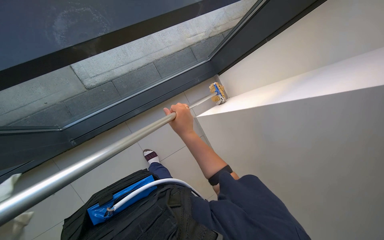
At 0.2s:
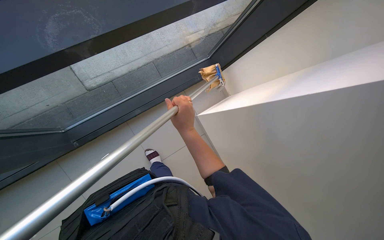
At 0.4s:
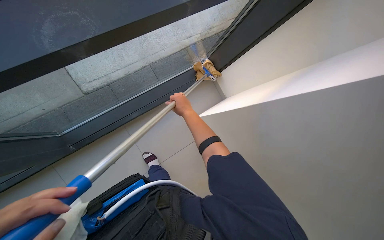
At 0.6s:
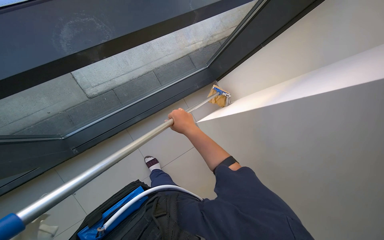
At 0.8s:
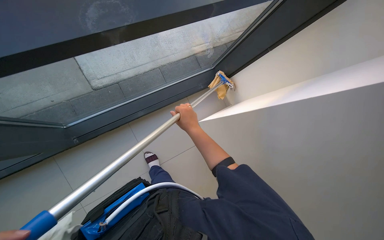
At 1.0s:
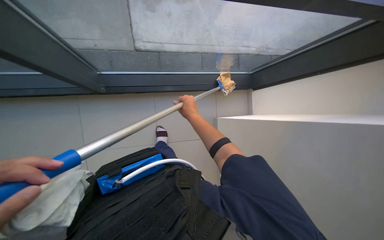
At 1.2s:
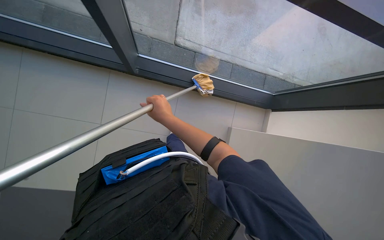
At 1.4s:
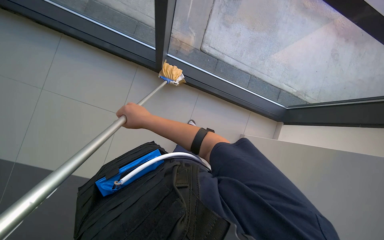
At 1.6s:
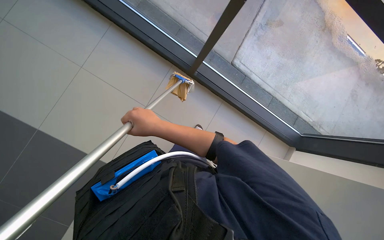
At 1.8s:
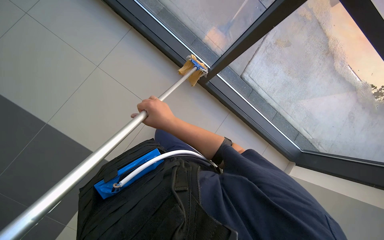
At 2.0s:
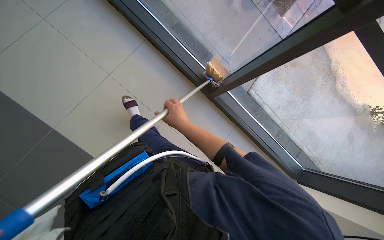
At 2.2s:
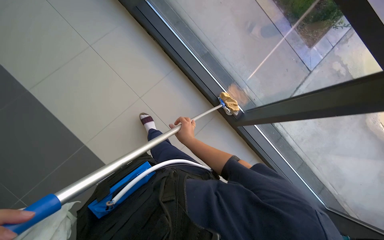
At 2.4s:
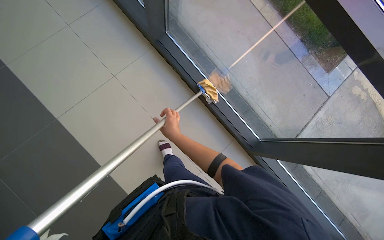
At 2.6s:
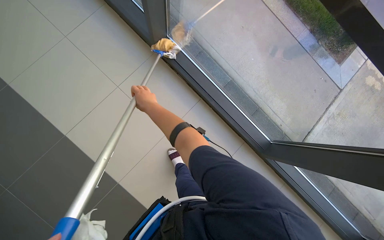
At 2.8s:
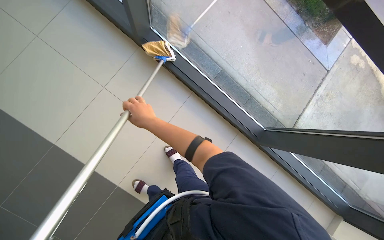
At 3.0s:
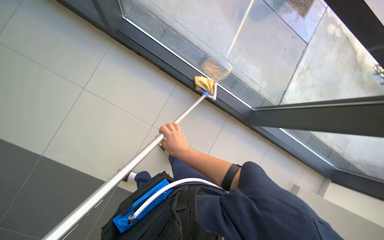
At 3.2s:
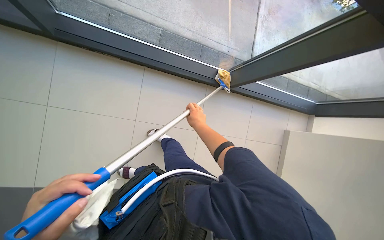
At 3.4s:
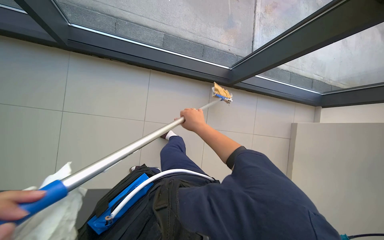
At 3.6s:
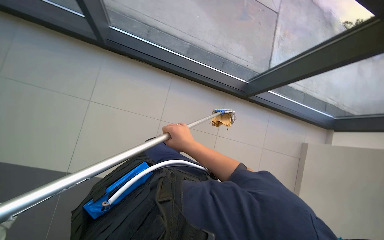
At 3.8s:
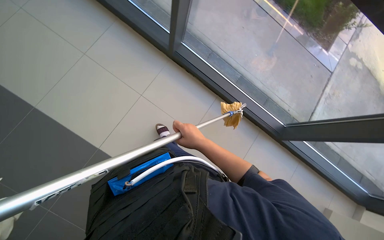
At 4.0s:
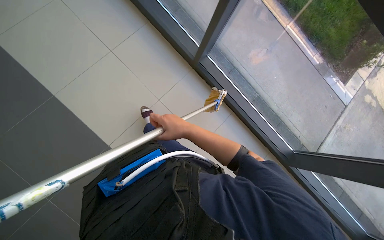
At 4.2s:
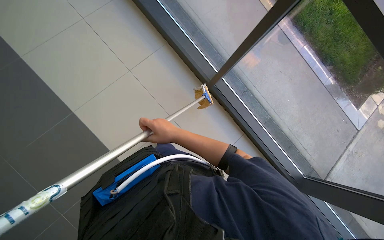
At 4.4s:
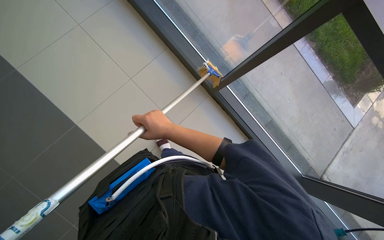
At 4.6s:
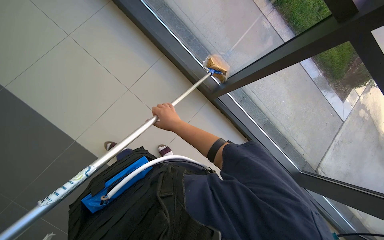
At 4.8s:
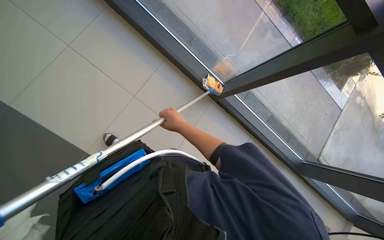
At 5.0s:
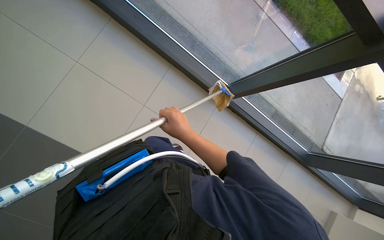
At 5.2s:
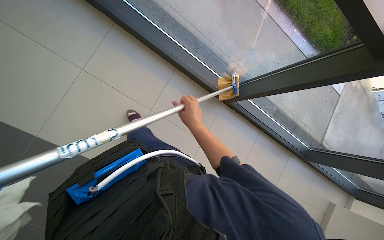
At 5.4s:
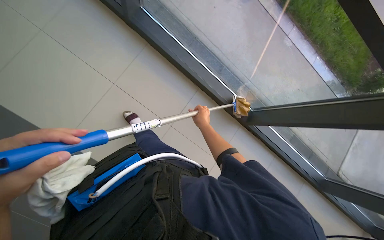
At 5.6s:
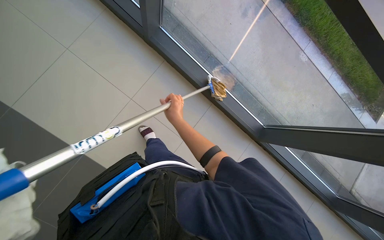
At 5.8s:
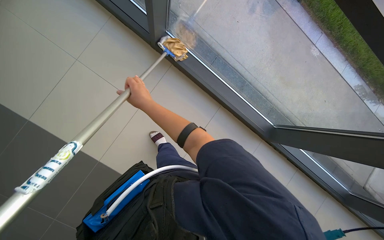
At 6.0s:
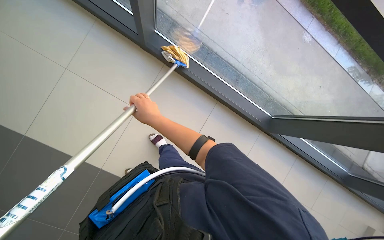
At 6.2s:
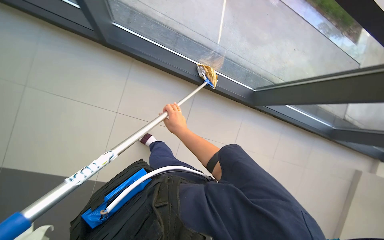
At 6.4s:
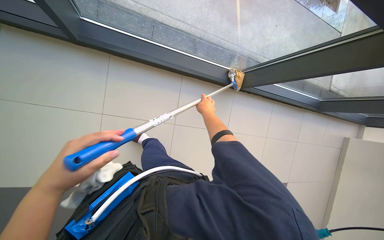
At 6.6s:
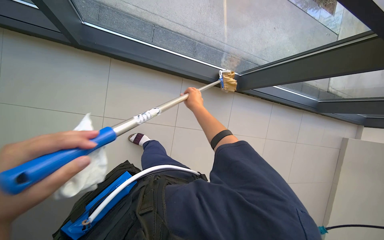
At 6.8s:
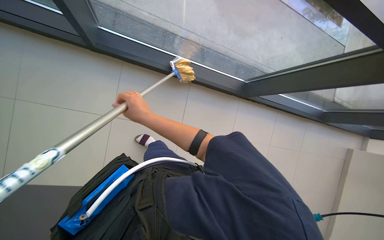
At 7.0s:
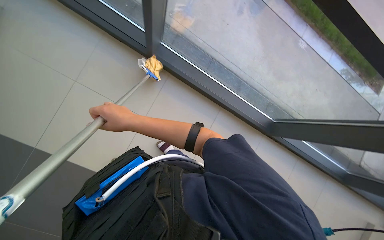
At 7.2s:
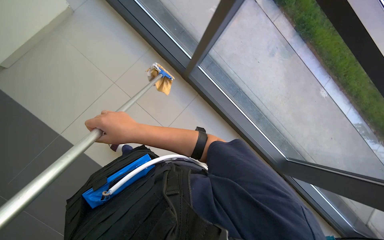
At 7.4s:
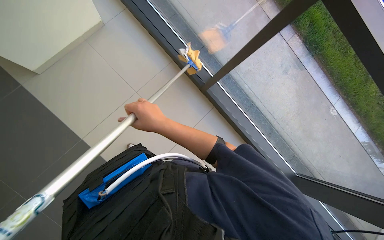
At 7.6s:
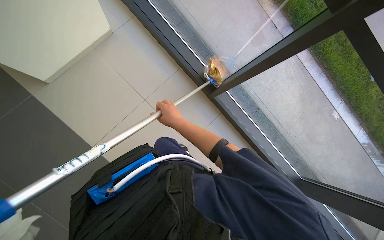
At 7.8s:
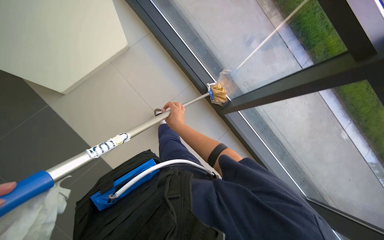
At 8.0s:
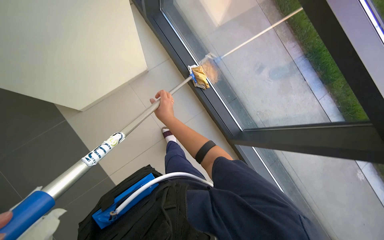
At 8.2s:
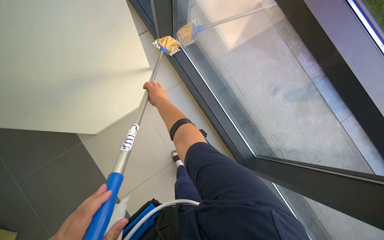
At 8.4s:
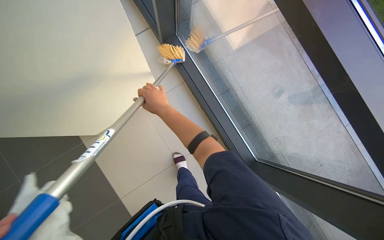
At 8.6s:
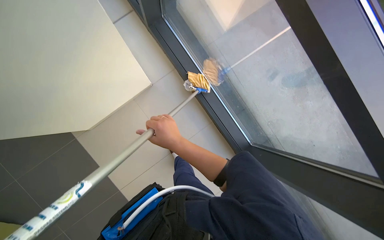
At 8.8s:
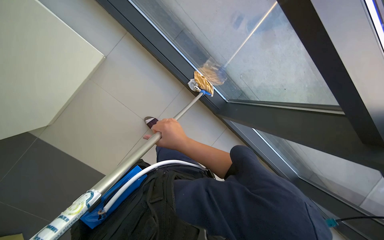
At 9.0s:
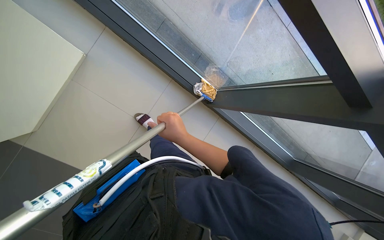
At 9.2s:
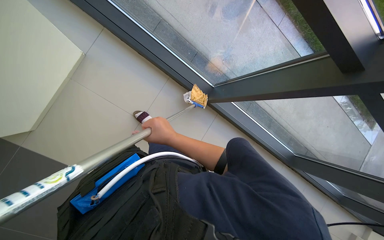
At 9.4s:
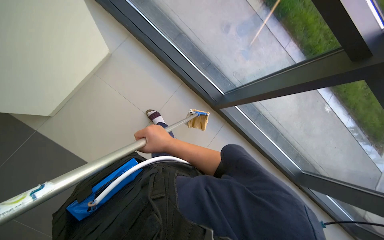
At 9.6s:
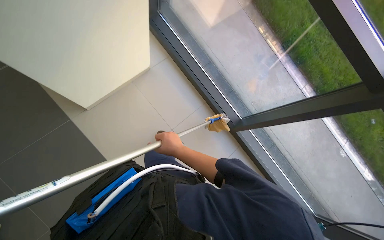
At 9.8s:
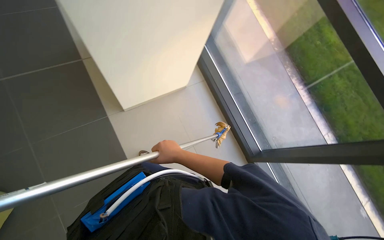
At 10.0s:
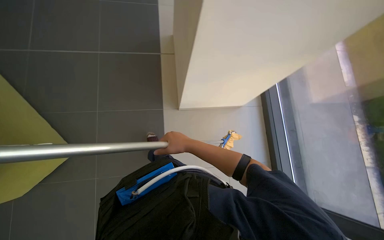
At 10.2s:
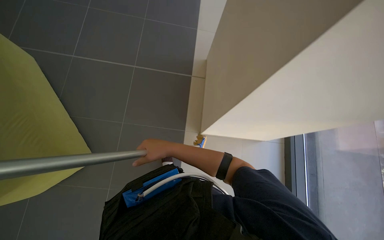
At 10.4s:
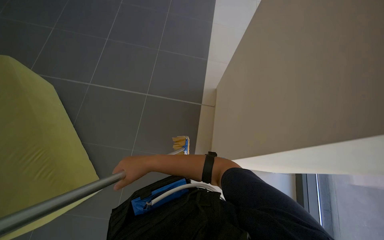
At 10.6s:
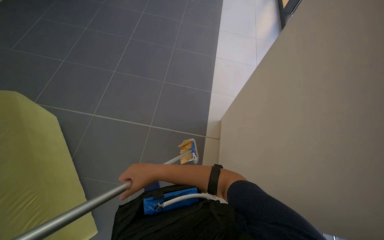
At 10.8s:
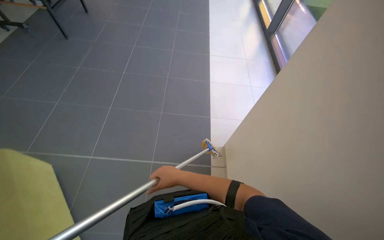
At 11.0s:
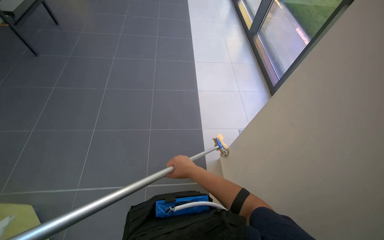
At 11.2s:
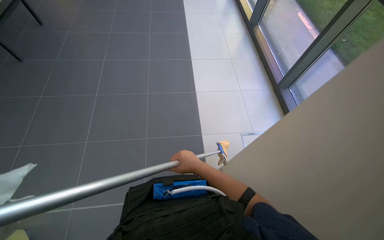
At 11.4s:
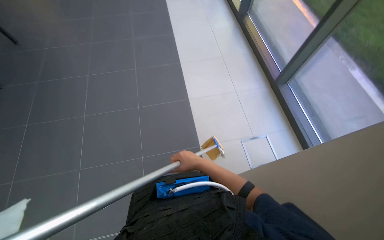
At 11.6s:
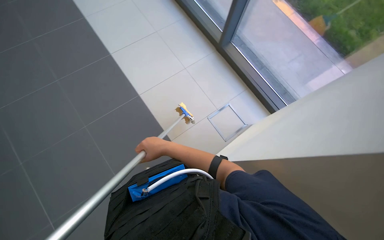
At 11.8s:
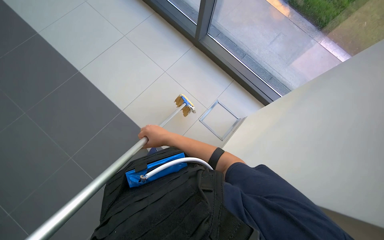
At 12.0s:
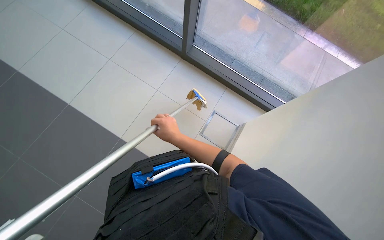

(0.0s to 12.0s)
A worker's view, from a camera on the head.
Job: cleaning windows.
The whole recording: Cleaning windows with mop. The worker cleans the large windows using a mop with a cloth attached.
0.0s - 1.6s: The scene turns roughly 65 degrees clockwise in the picture.
10.4s - 12.0s: The camera is carried some 1 m. The wearer looks some 60 degrees further to the right.

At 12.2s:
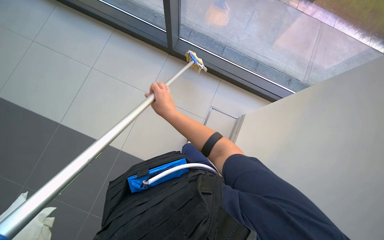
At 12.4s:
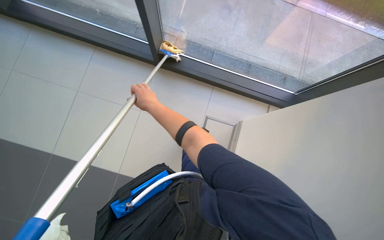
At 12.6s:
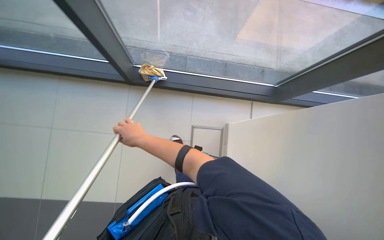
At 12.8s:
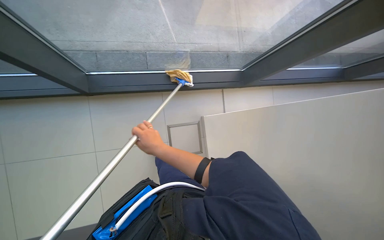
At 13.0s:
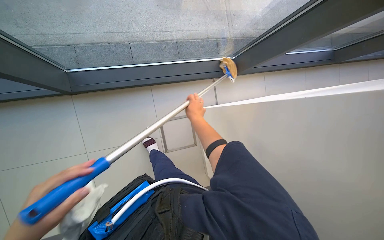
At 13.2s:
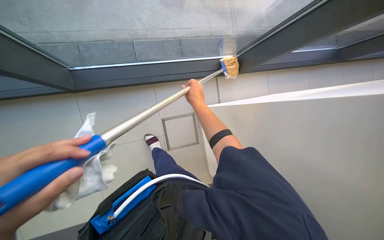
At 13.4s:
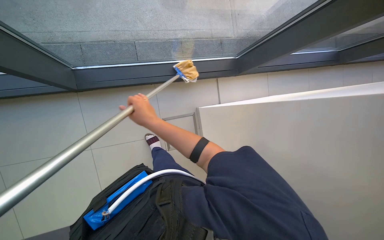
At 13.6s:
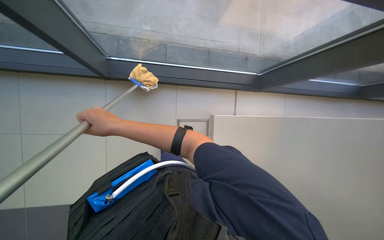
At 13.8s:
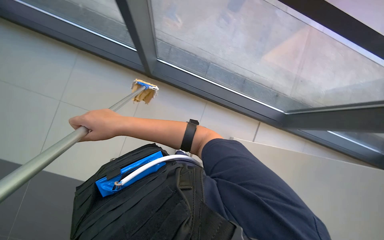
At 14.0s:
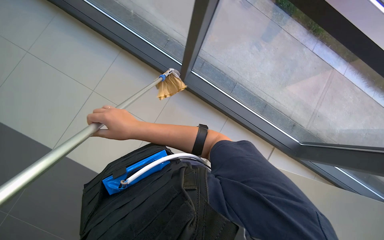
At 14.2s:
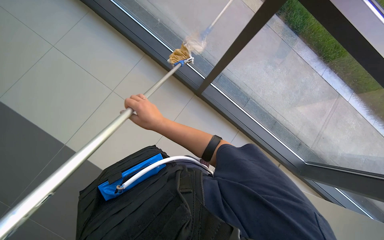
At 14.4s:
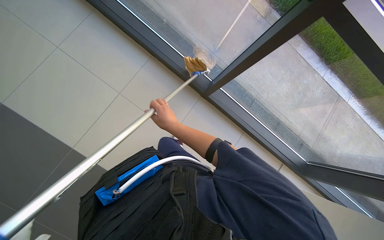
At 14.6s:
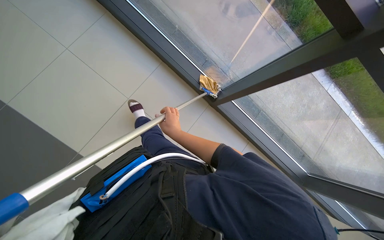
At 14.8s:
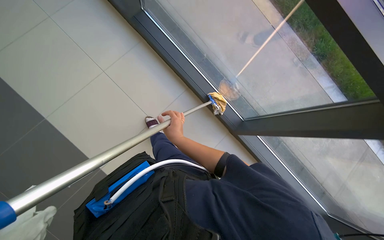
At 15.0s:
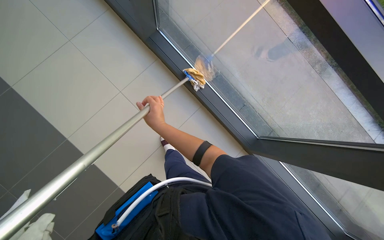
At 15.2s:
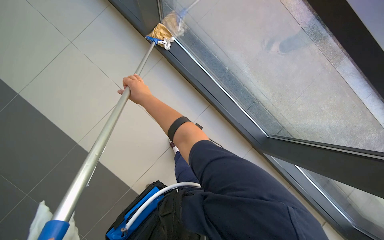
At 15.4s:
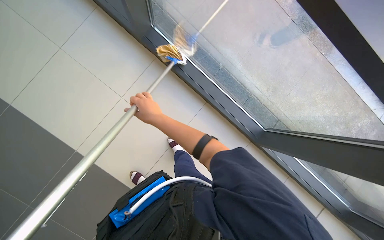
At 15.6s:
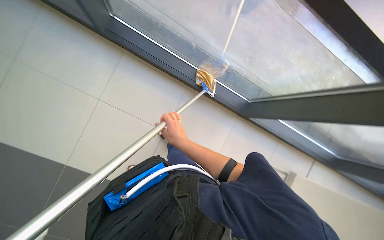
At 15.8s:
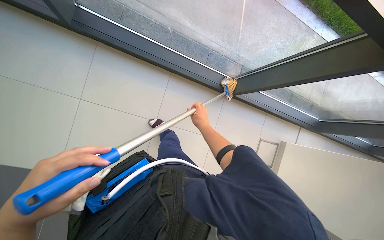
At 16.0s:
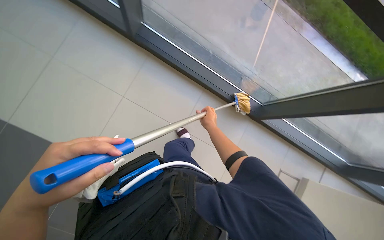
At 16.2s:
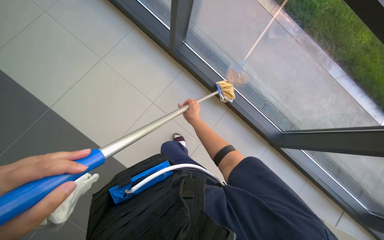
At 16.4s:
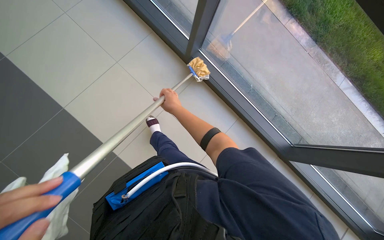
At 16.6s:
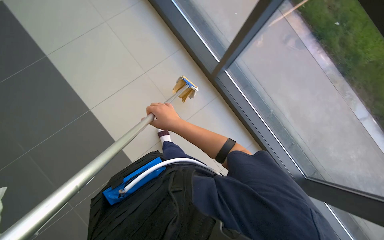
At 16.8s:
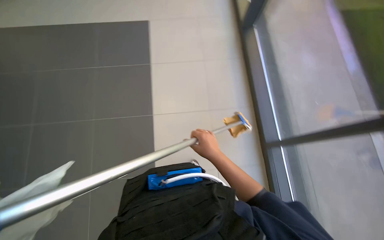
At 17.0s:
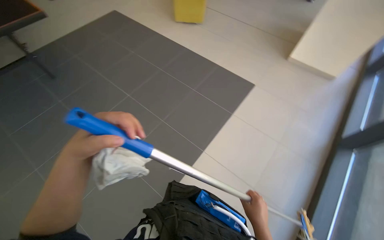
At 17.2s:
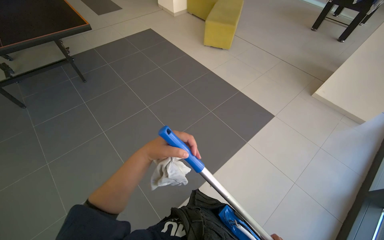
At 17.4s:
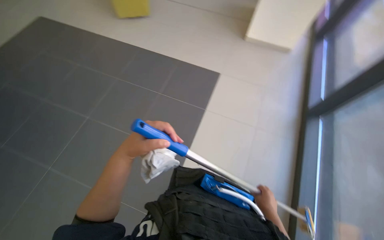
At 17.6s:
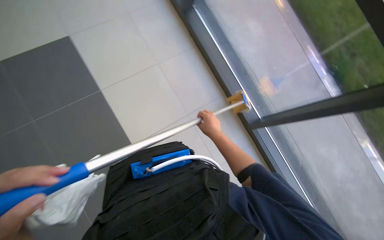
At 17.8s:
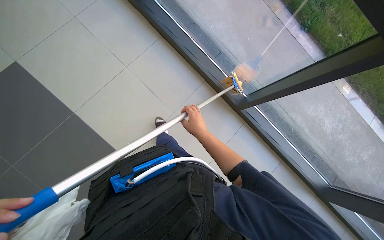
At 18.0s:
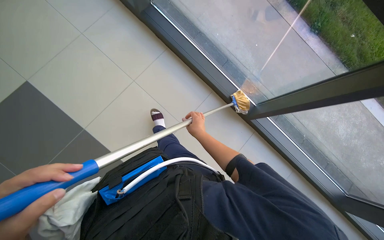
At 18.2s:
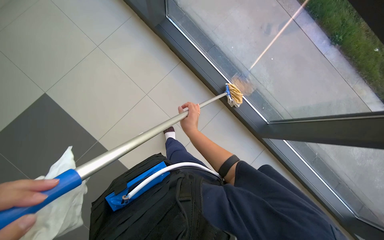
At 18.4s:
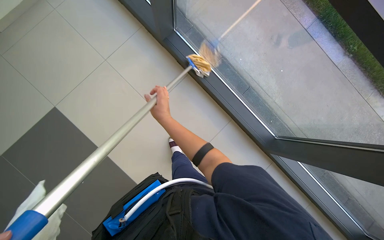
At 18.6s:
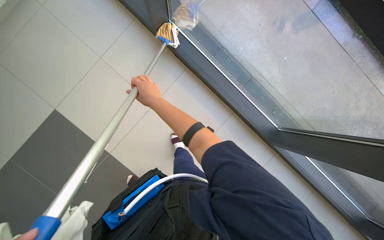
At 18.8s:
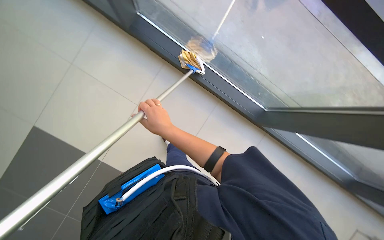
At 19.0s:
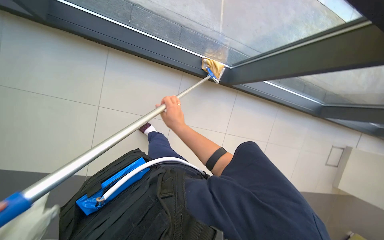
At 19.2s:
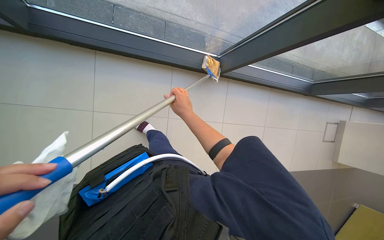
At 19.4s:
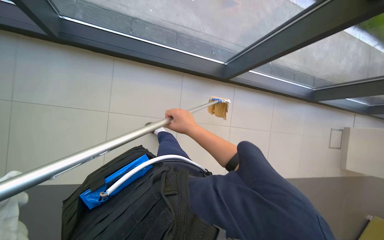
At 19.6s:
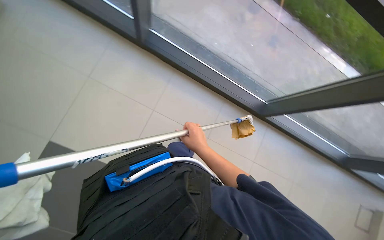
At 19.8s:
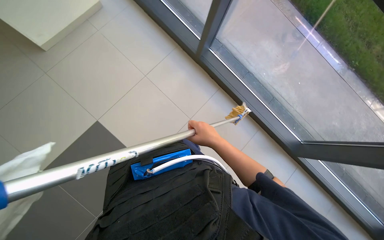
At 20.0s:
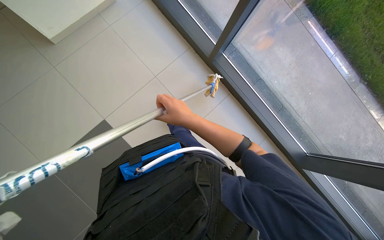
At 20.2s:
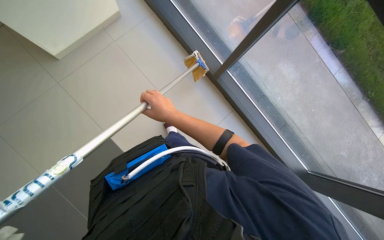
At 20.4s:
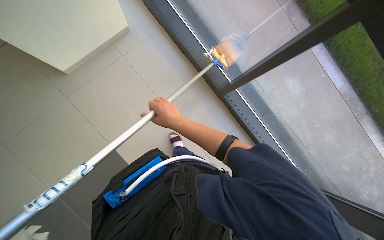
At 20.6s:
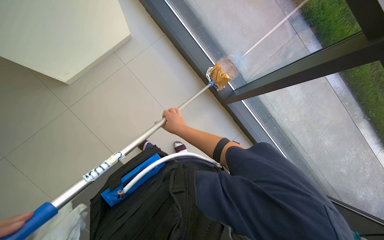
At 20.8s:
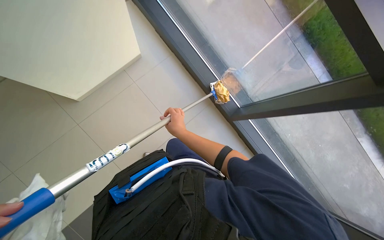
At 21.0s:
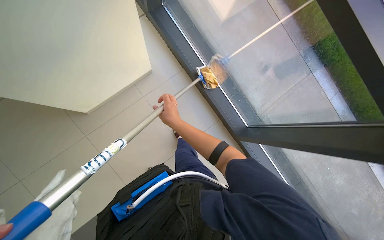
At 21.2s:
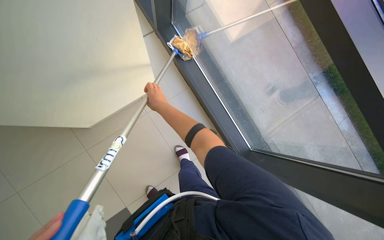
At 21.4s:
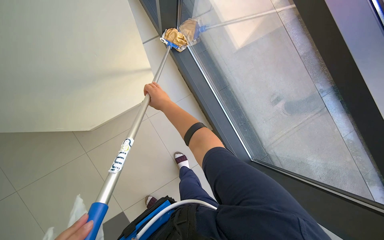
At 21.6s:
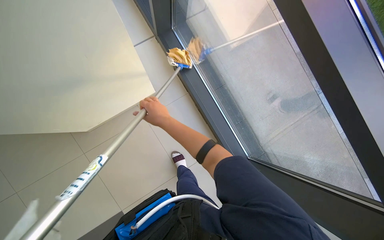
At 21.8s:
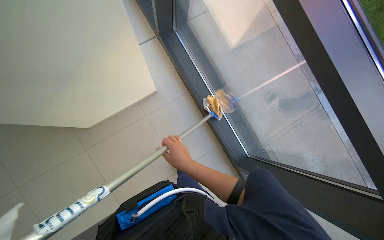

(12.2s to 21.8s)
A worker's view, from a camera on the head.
Job: cleaning windows.
The whole recording: Cleaning windows with mop. The worker cleans the large windows using a mop with a cloth attached.
15.4s - 17.0s: The head turns to the left by some 80 degrees. The camera pitches upward, by some 35 degrees.
